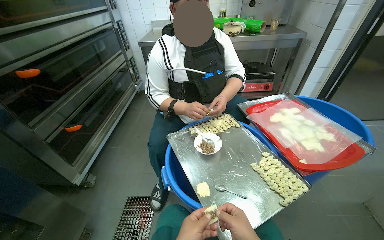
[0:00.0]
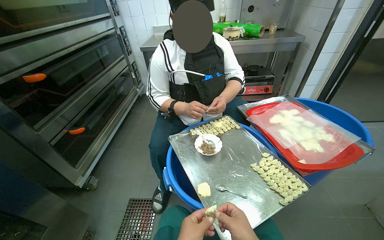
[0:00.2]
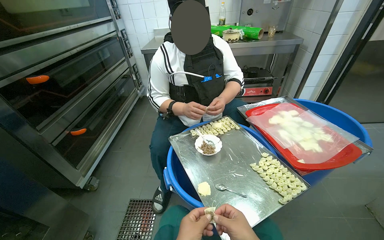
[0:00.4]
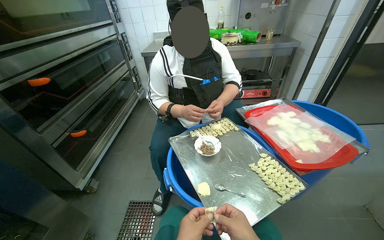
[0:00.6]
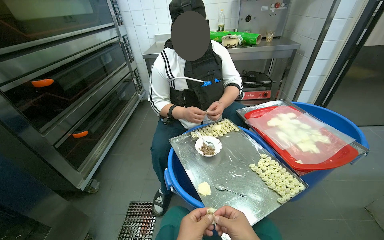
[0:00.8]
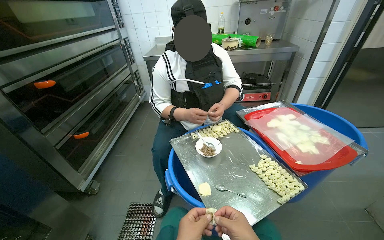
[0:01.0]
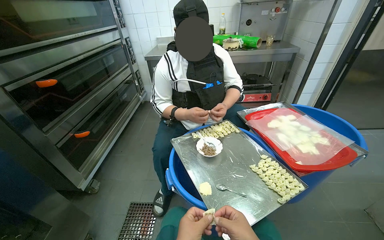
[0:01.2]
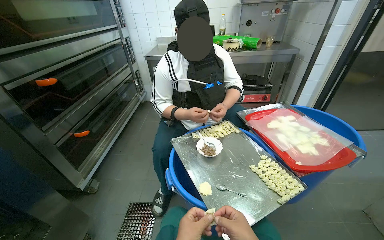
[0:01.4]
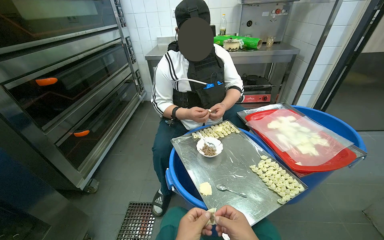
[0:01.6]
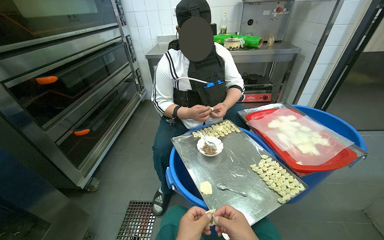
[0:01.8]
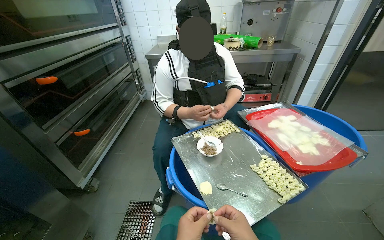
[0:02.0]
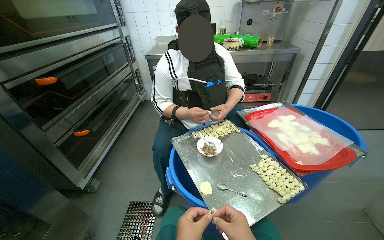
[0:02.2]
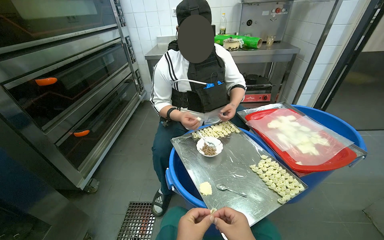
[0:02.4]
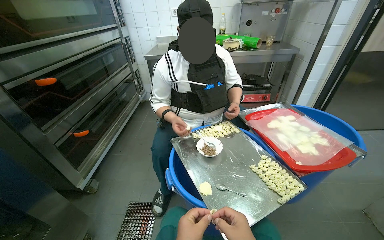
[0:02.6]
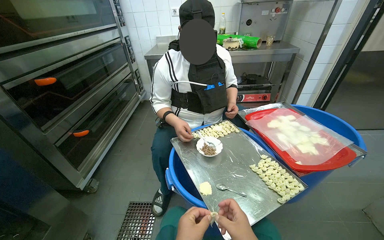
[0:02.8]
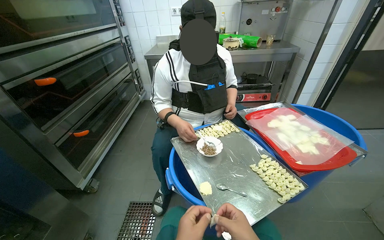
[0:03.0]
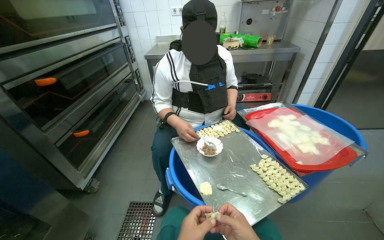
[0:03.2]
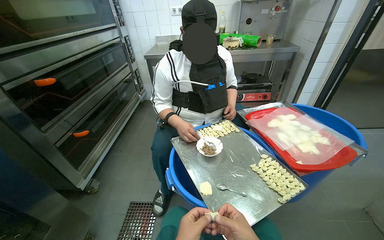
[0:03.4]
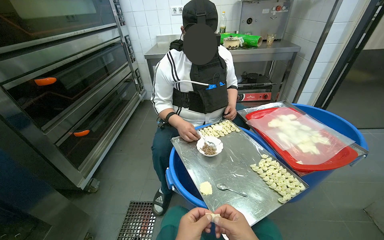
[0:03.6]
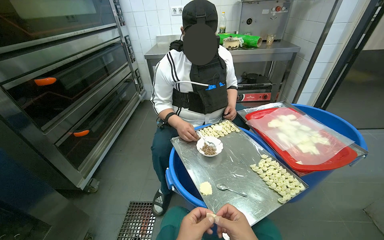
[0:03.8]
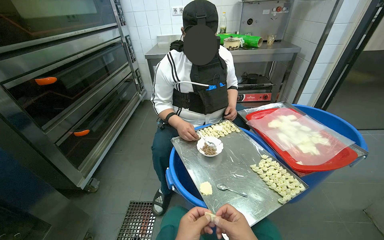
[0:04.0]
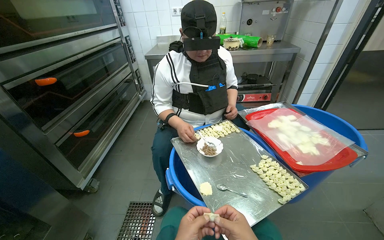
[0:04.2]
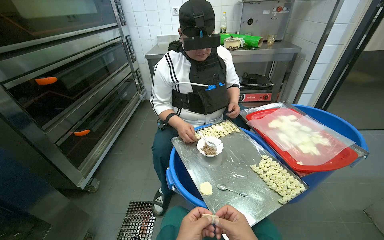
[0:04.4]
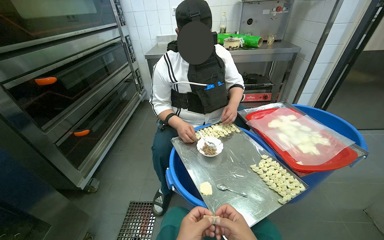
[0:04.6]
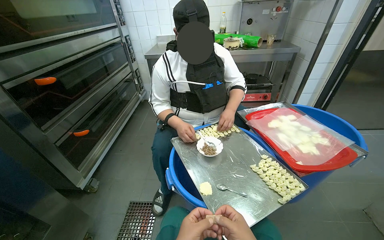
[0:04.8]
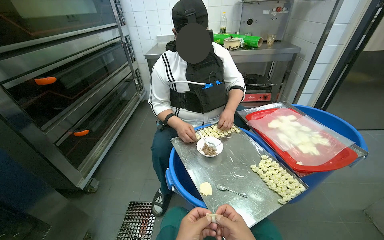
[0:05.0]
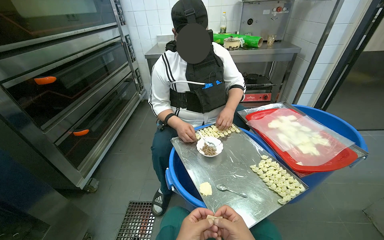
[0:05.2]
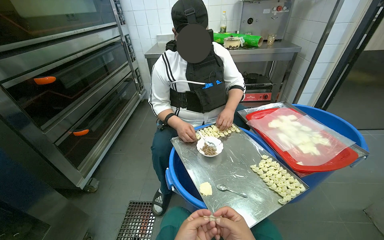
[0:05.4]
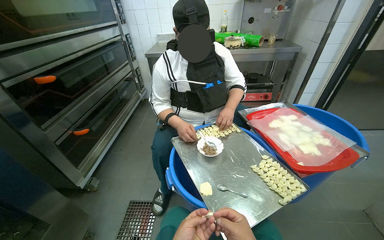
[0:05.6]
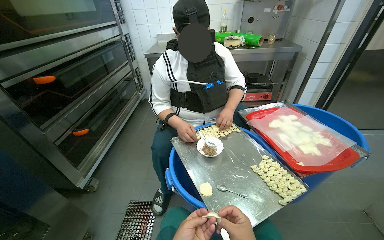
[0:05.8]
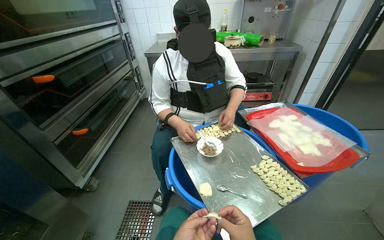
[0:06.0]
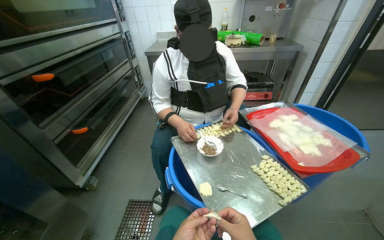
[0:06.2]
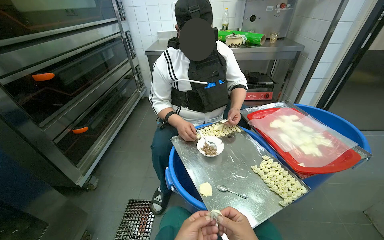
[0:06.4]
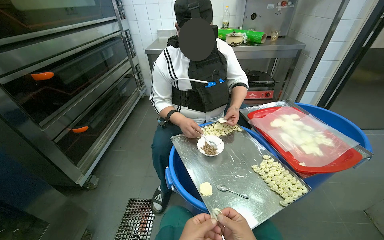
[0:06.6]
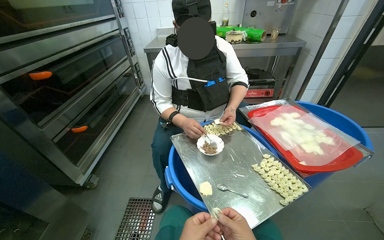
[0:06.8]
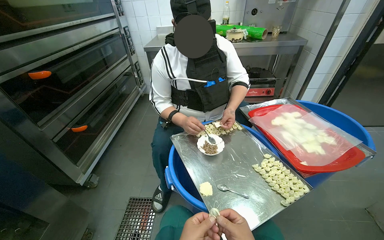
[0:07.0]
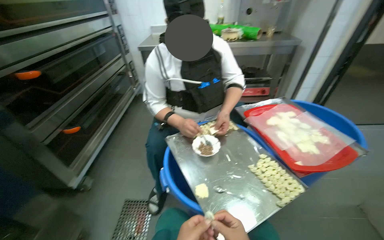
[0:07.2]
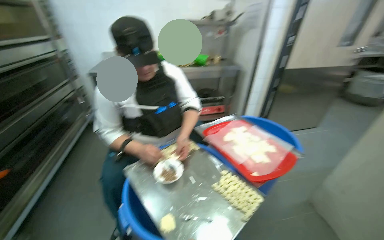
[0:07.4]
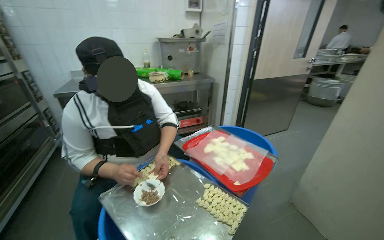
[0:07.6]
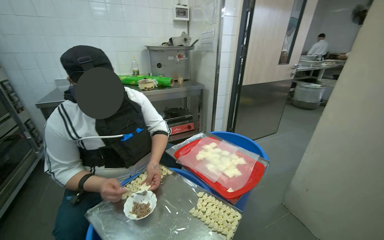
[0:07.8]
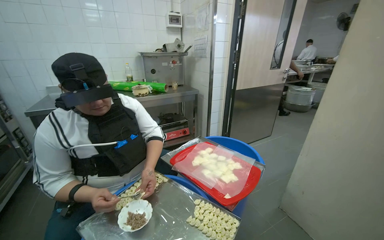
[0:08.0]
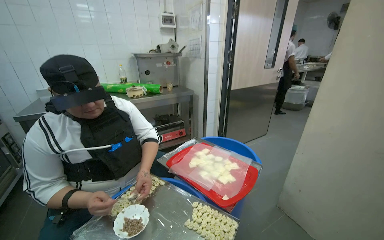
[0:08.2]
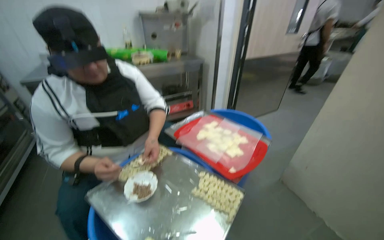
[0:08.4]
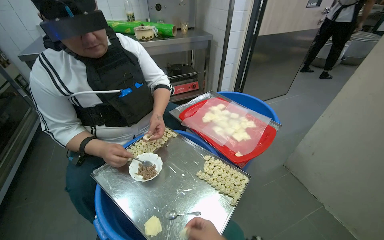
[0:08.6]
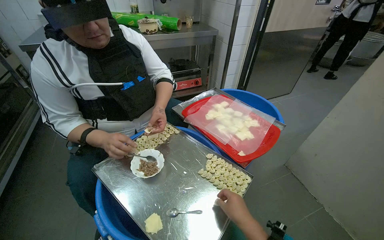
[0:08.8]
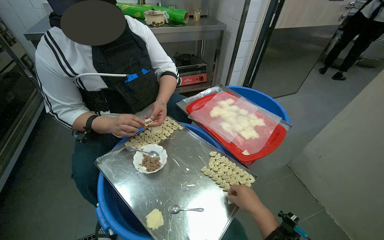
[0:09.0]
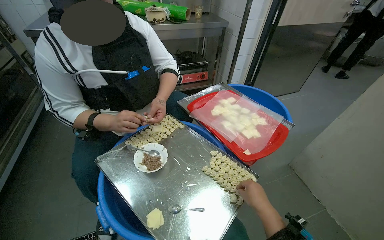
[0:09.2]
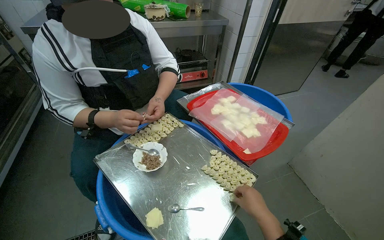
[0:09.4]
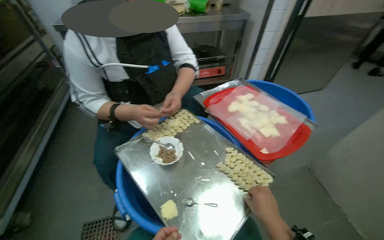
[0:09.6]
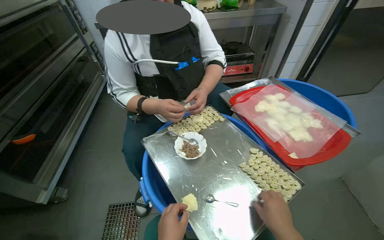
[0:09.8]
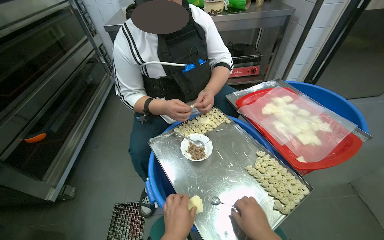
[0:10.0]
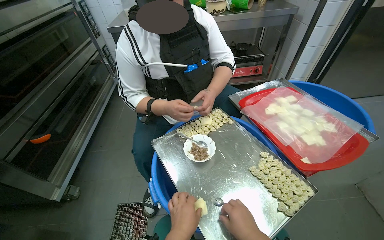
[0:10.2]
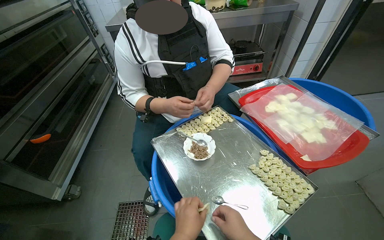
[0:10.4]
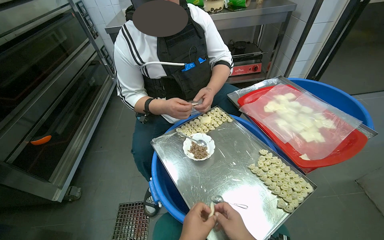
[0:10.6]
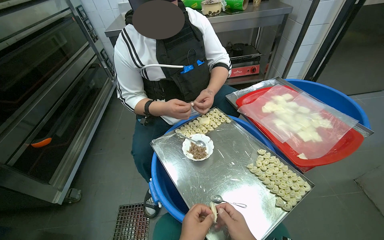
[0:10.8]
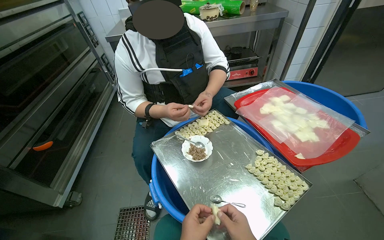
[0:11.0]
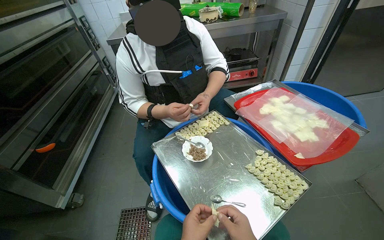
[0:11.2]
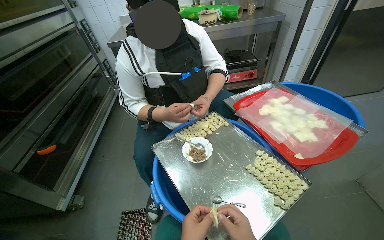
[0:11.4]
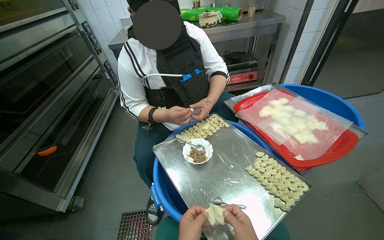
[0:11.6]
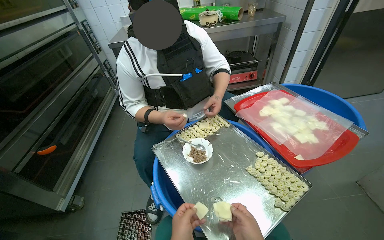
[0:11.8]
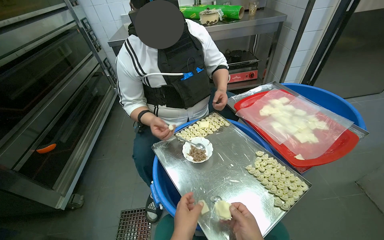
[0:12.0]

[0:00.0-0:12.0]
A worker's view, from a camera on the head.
Job: preparing food.
The whole recording: Making dumplings. The worker continues making dumplings by filling dough with ingredients and shaping them.
0:06.0 to 0:07.6: The wearer's head swings about 25 degrees to the right.
0:07.6 to 0:09.0: The view tips downward by roughly 15 degrees.
0:09.0 to 0:10.4: The camera is aimed about 15 degrees further to the left.

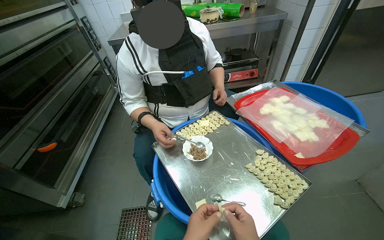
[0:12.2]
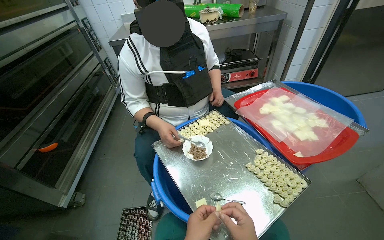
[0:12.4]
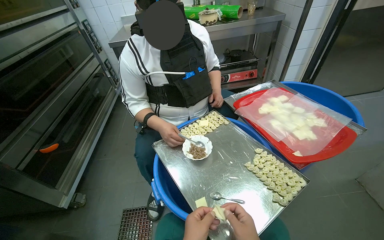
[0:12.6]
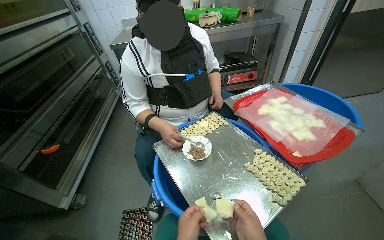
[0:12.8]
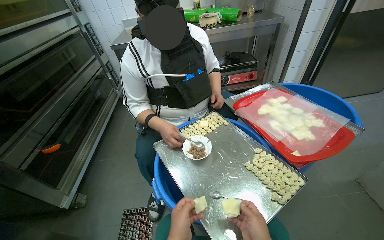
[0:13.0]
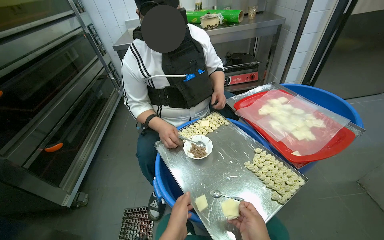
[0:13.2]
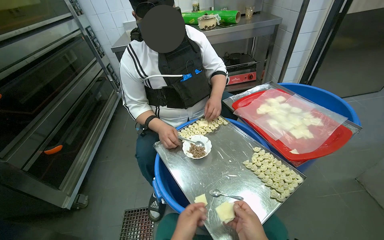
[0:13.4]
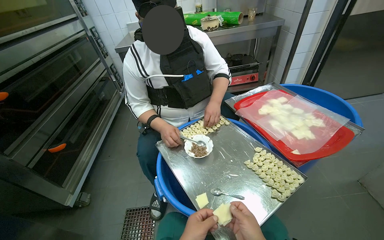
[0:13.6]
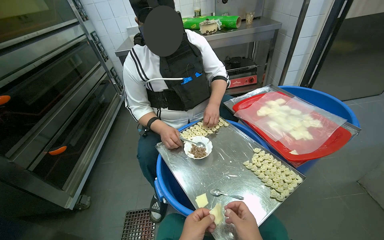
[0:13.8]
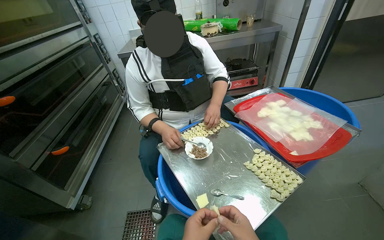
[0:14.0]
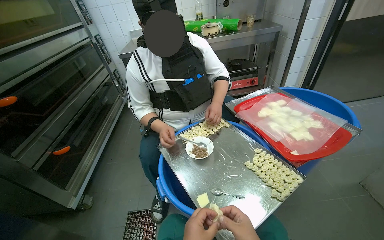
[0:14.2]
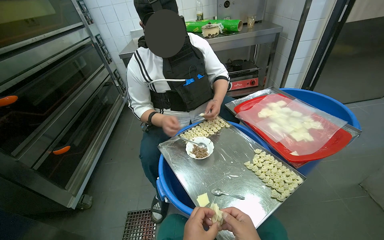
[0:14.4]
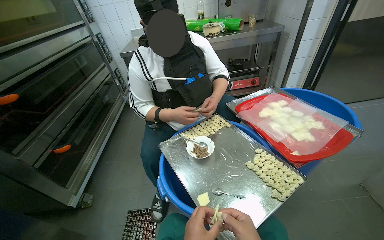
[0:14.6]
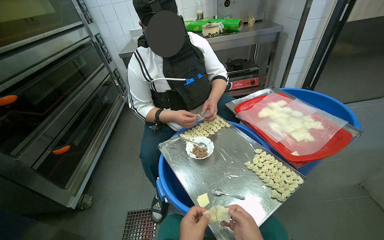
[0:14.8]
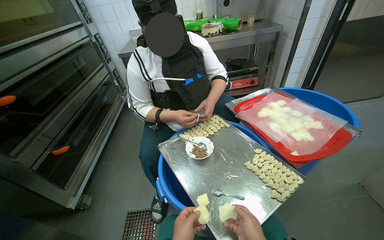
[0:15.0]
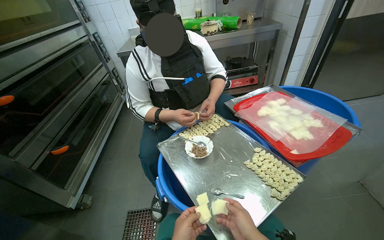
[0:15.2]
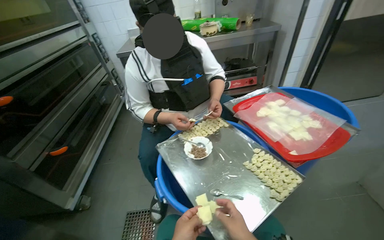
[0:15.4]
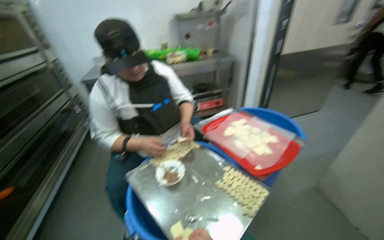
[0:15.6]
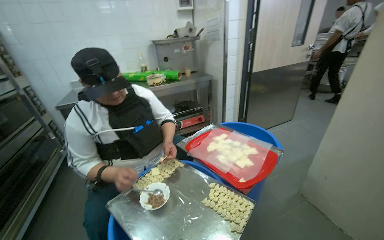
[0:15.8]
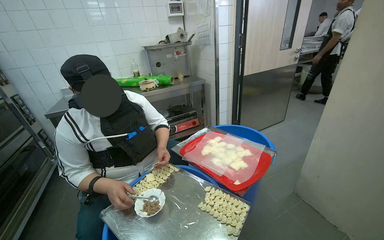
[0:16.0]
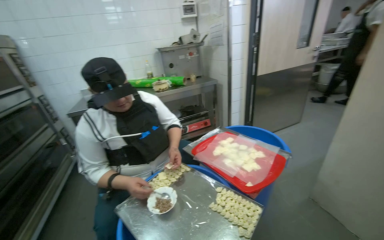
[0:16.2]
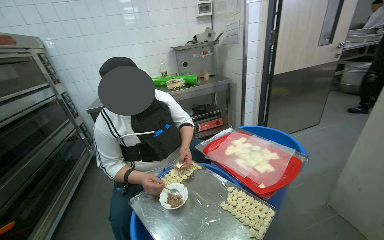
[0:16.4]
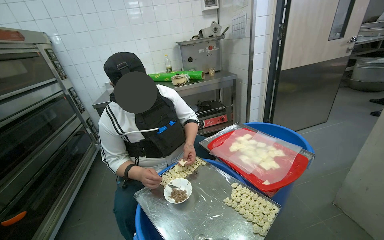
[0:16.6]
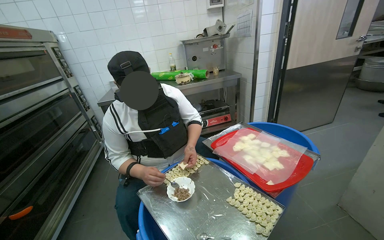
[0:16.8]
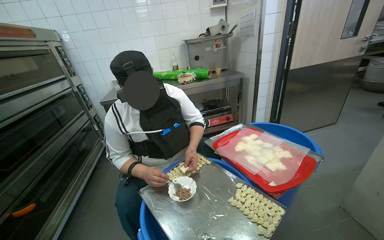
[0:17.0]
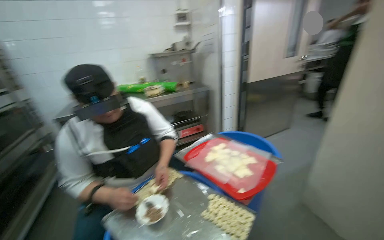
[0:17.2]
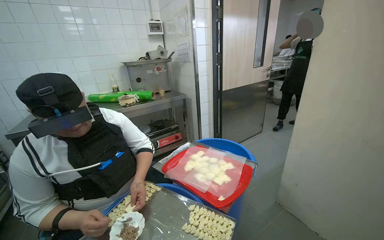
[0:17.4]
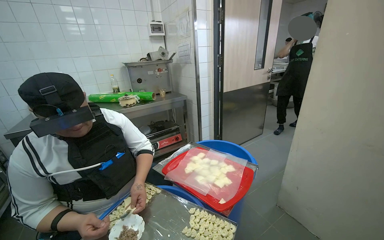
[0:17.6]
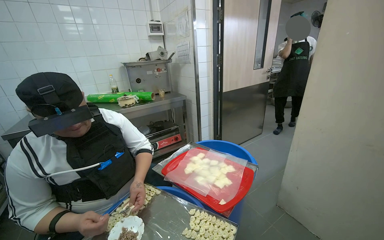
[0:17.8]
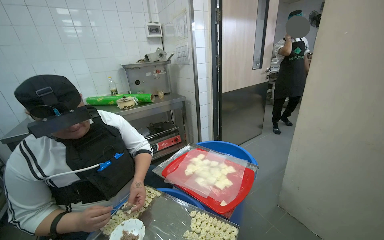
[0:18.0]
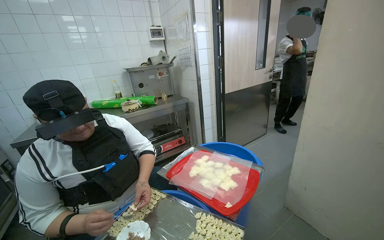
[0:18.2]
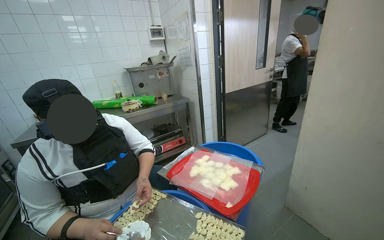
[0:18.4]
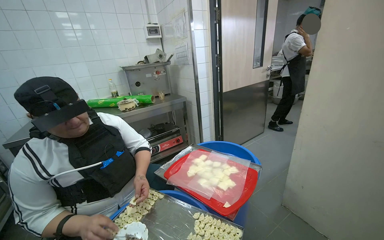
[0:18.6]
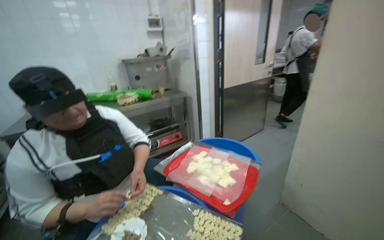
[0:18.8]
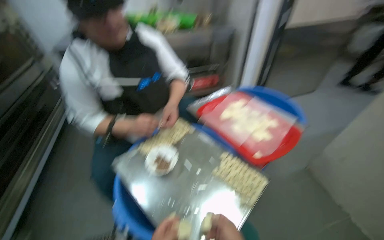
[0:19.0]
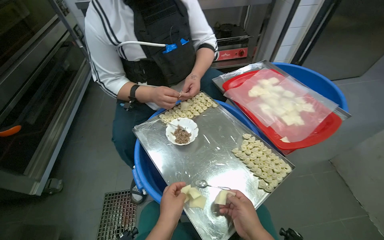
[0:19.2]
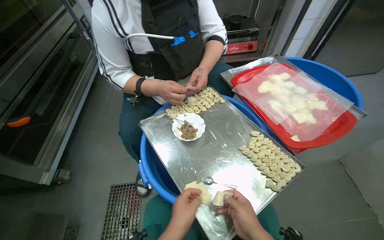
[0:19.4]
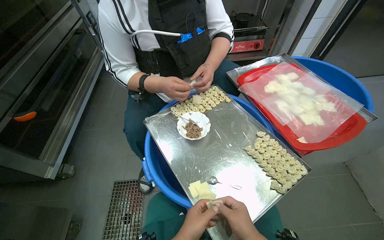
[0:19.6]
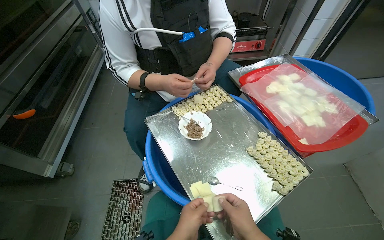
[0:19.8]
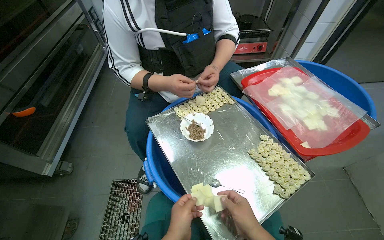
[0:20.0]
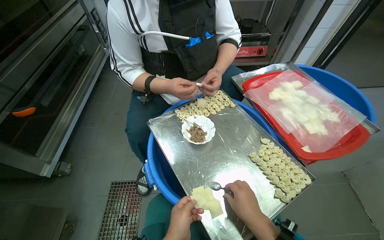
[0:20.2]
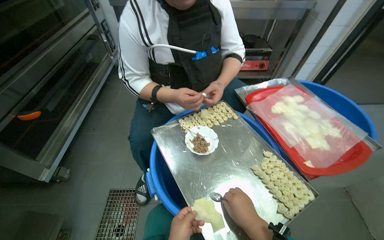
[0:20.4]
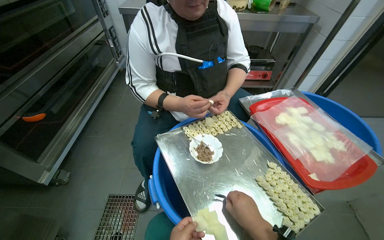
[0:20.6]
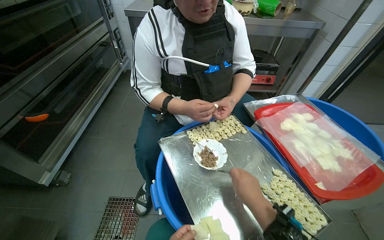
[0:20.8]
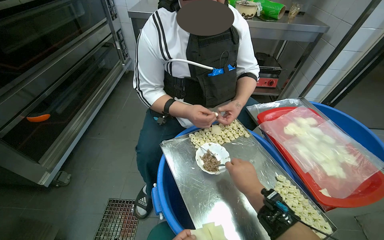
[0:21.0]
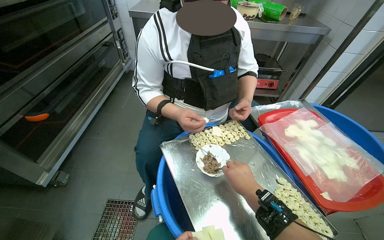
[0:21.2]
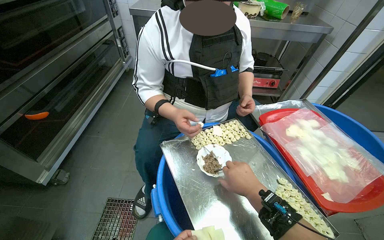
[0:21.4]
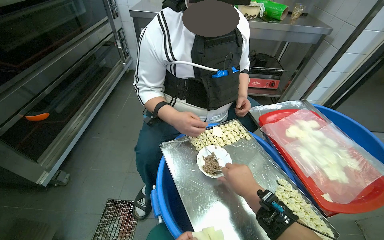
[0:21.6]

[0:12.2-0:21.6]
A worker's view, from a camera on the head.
Job: preparing food.
The whole recording: Making dumplings. The worker continues making dumplings by filling dough with ingredients and shaping them.
0:15.4 to 0:17.0: The view tips upward by approximately 15 degrees.
0:17.0 to 0:18.4: The camera is aimed approximately 20 degrees further to the right.
0:18.4 to 0:20.0: The head turns to the left by about 30 degrees. The wearer looks about 35 degrees further downward.
0:20.0 to 0:21.6: The right hand travels up the picture and farther from the camera by about 20 cm.
